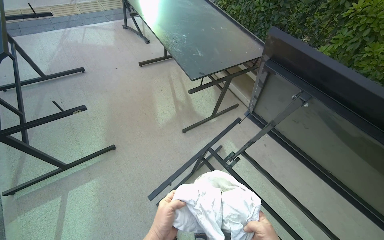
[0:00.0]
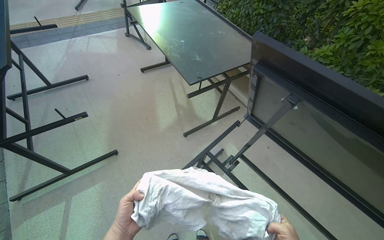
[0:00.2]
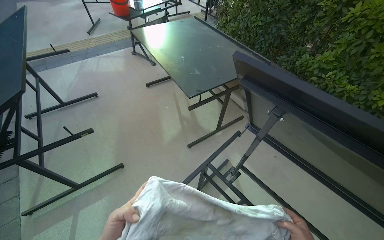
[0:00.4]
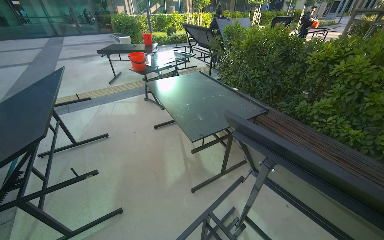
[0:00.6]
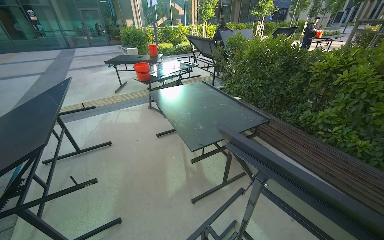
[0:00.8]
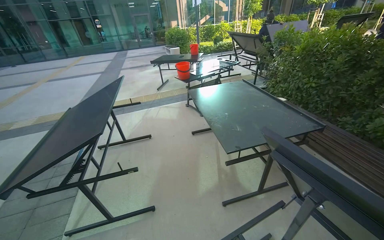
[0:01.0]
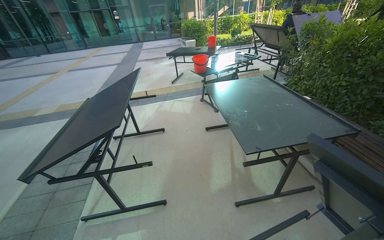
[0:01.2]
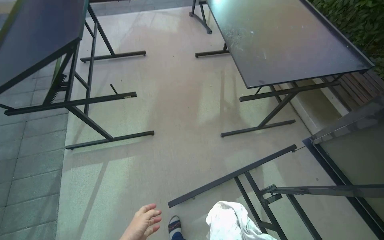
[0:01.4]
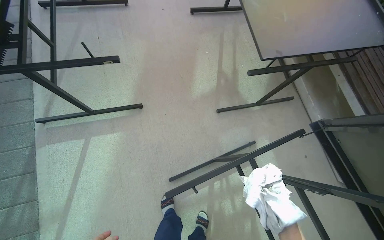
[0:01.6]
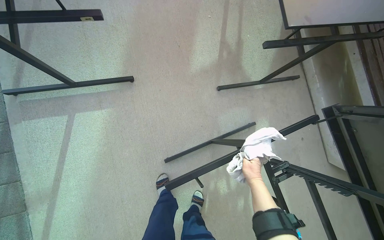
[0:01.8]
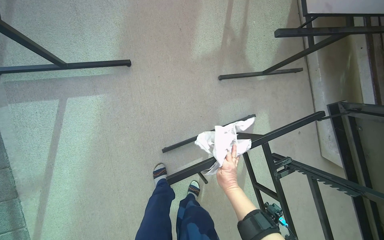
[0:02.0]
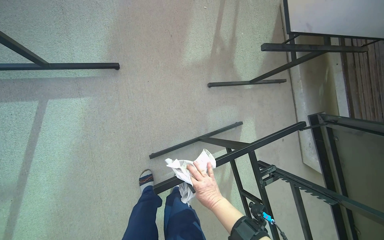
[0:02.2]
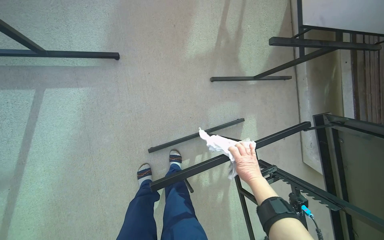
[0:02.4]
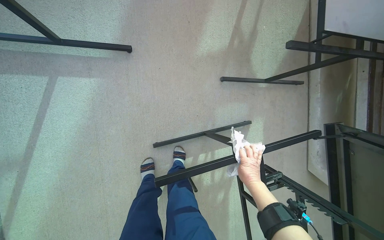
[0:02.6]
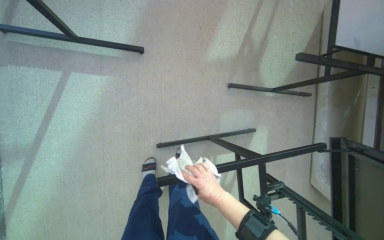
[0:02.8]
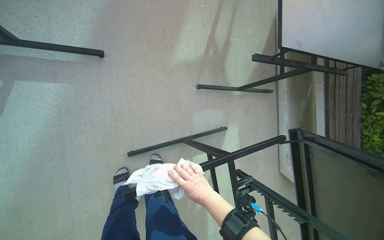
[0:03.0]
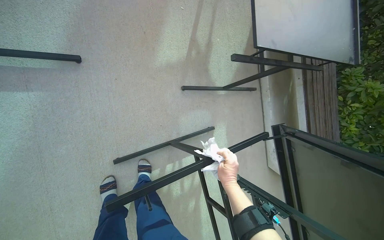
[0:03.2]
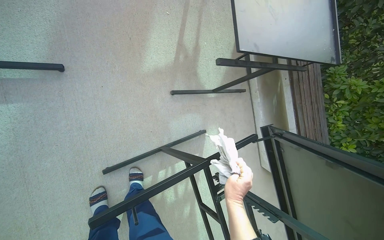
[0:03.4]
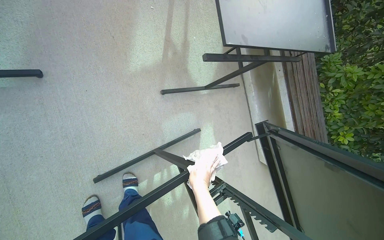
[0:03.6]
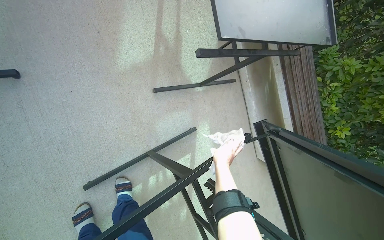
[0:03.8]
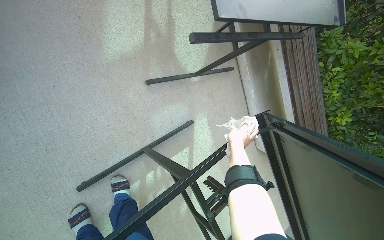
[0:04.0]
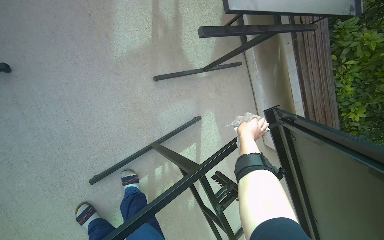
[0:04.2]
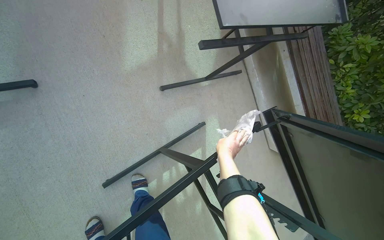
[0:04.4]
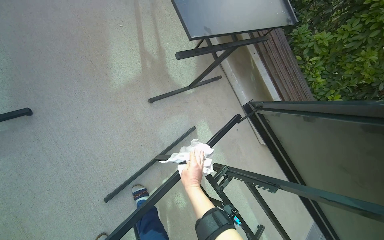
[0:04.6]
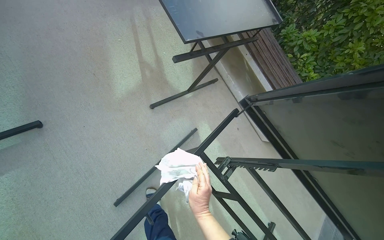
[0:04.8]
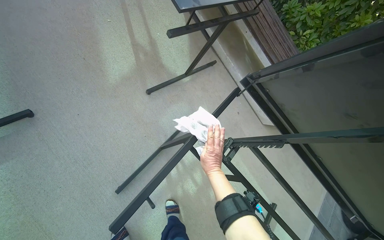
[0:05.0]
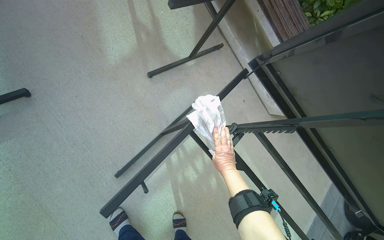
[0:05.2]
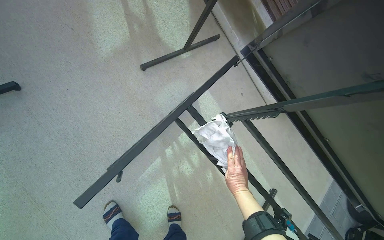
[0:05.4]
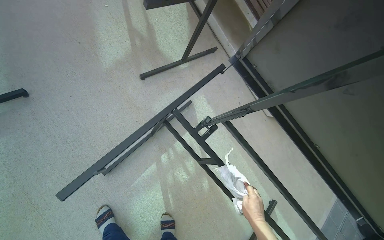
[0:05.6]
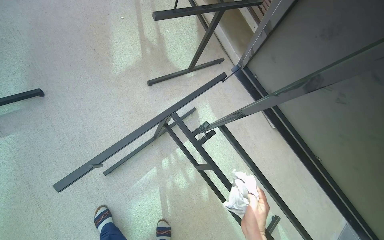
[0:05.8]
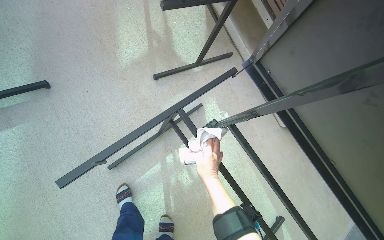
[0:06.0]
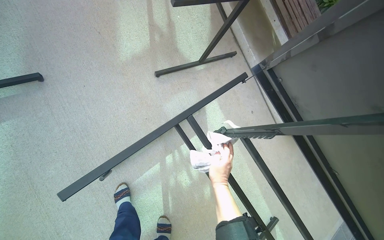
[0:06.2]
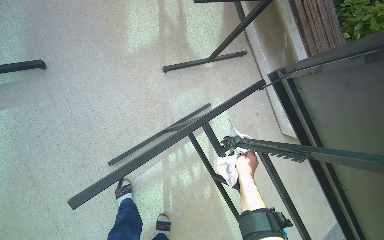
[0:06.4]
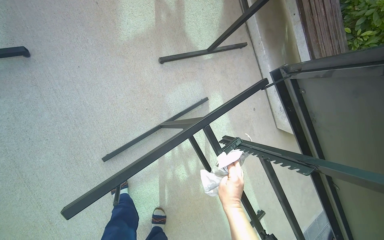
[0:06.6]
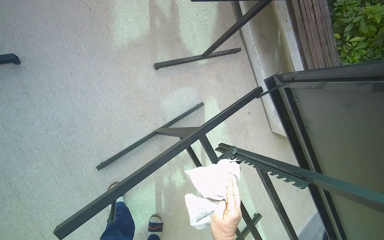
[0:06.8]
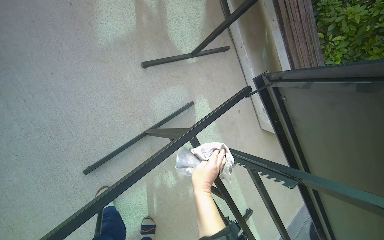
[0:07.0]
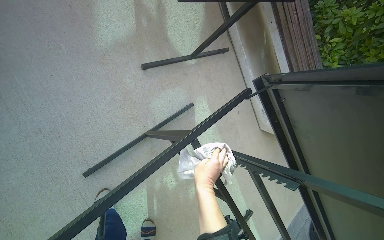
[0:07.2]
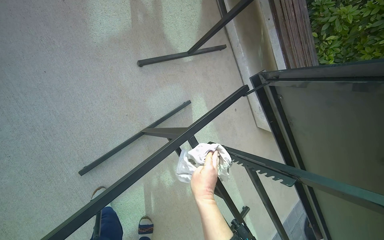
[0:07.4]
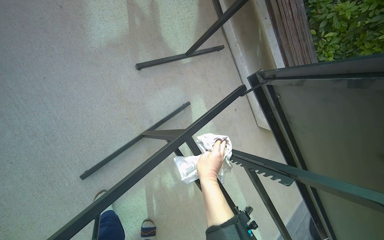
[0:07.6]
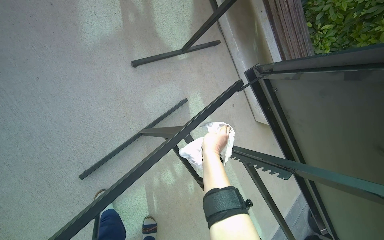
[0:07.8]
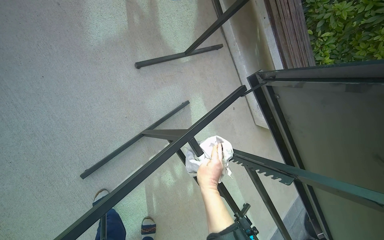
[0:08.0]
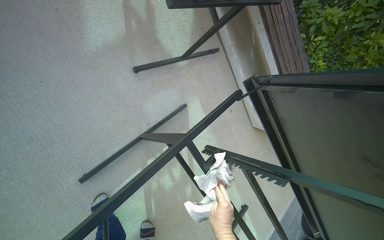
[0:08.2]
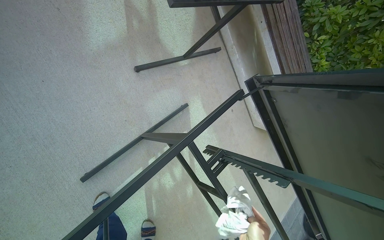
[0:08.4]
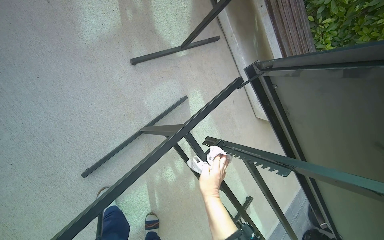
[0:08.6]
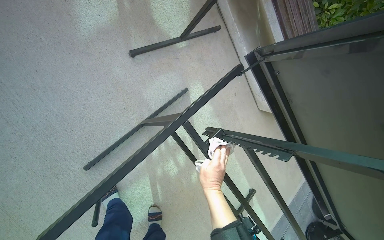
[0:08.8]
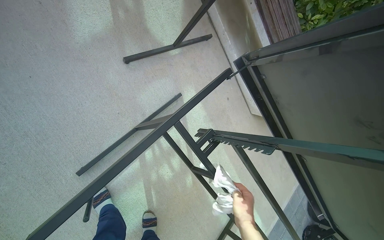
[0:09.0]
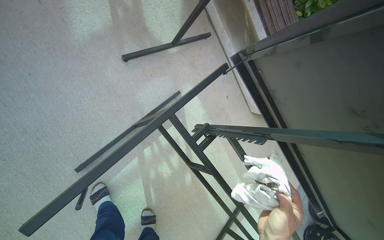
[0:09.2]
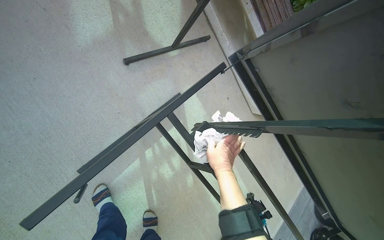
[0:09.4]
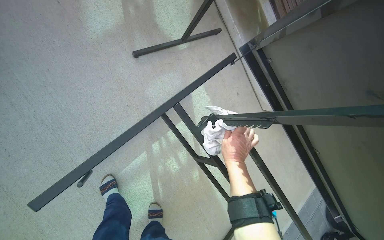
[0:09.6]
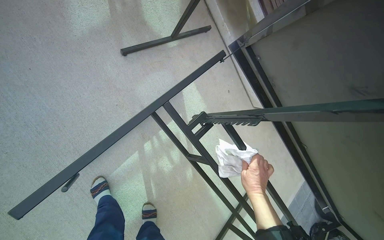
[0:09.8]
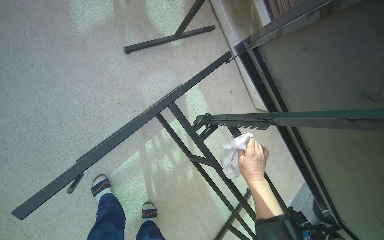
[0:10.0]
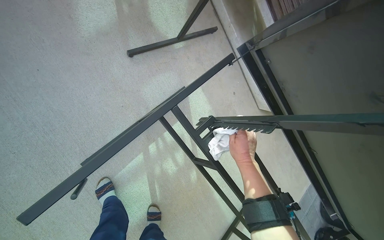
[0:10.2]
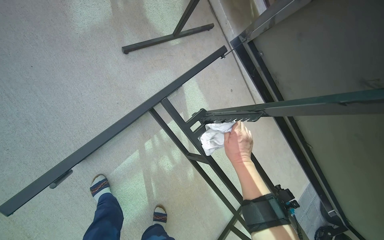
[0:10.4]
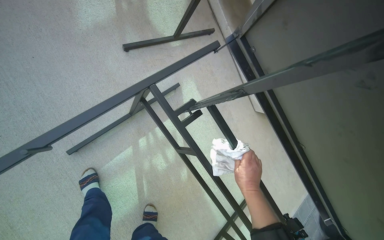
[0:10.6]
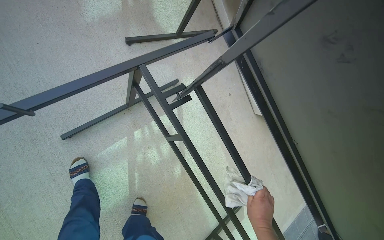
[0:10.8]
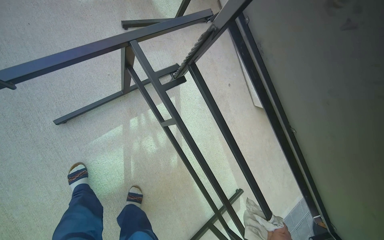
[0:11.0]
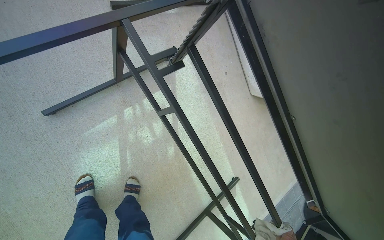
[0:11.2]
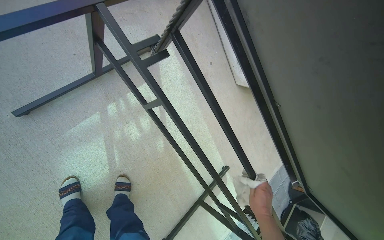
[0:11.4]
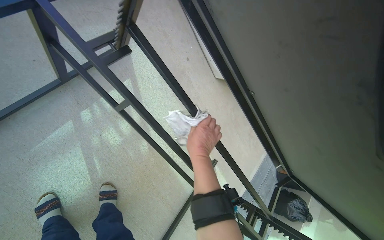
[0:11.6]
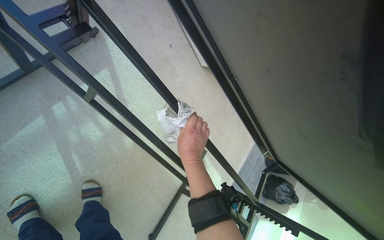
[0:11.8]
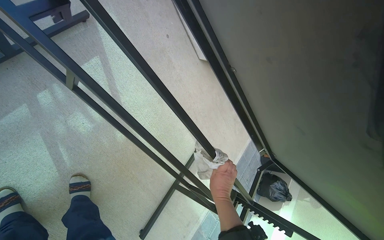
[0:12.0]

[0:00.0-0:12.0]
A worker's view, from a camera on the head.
Job: wiping surfaces.
The whole recording: Wiping outdoor table frame. The worker wipes the frame and underside of an outdoor table with a cloth.
0:00.0 to 0:01.6: The wearer looks approximately 20 degrees further to the left. The view tilts roughly 20 degrees downward.
0:01.6 to 0:03.0: The camera is aimed some 15 degrees further to the right. The view tilts approximately 15 degrees downward.
0:03.0 to 0:04.4: The right hand shifts roughly 20 cm up the picture and to the right.
0:04.4 to 0:06.0: The right hand swings left and right, approximately 20 cm each way, with 2 reversals.
0:07.6 to 0:09.0: The right hand goes up and down the picture, some 30 cm each way, reversing 2 times.
0:09.0 to 0:10.4: The right hand swings up and down the picture, some 20 cm each way, with 2 reversals.
0:10.4 to 0:12.0: The camera is aimed approximately 15 degrees further to the right. The view tilts roughly 15 degrees downward.

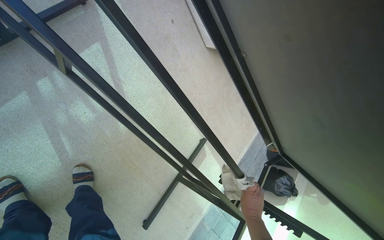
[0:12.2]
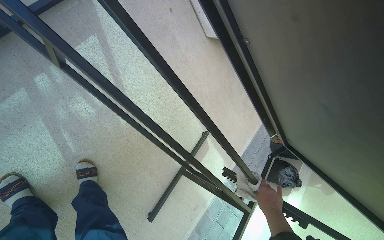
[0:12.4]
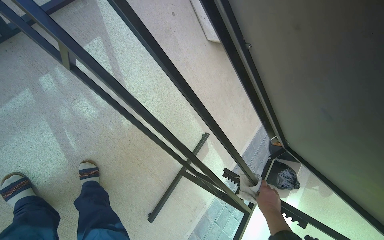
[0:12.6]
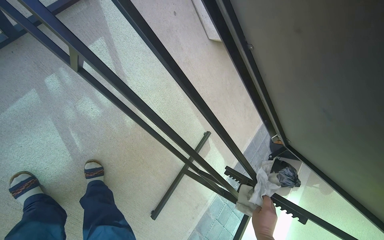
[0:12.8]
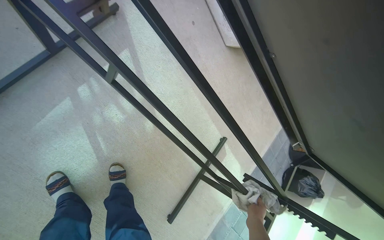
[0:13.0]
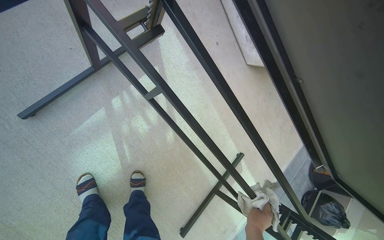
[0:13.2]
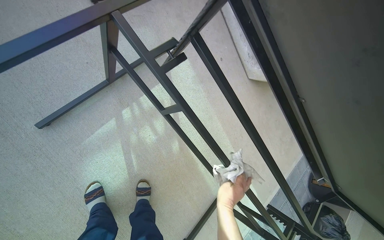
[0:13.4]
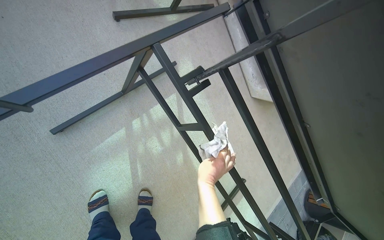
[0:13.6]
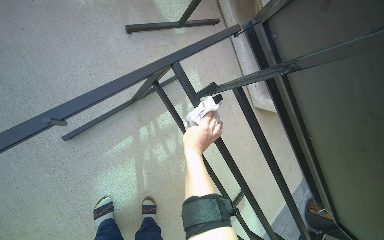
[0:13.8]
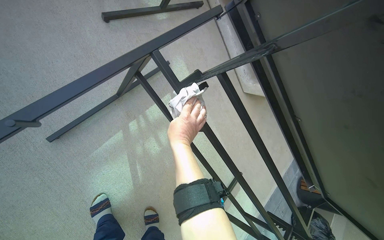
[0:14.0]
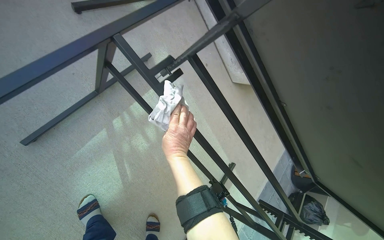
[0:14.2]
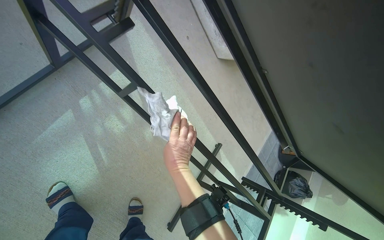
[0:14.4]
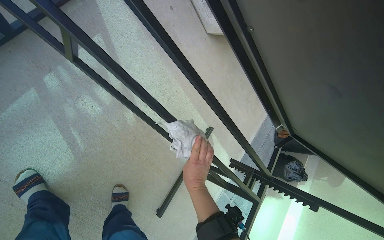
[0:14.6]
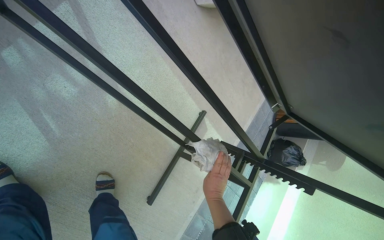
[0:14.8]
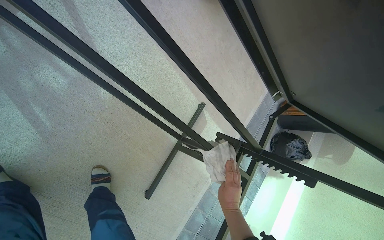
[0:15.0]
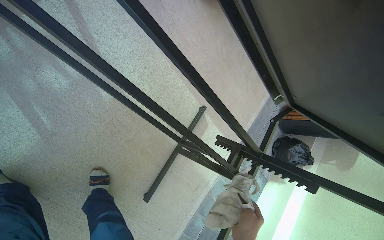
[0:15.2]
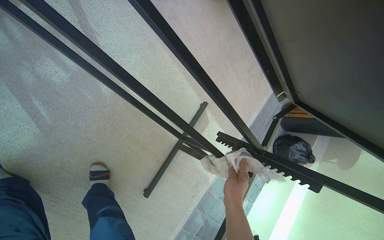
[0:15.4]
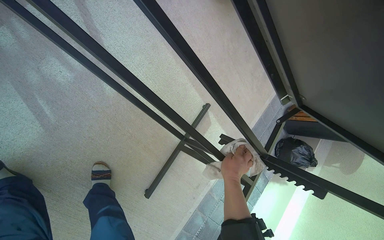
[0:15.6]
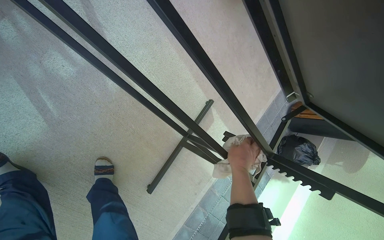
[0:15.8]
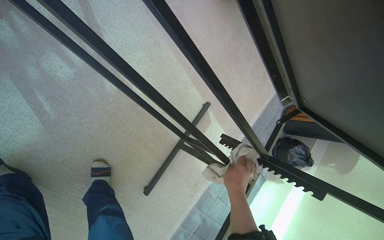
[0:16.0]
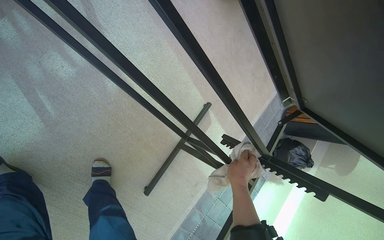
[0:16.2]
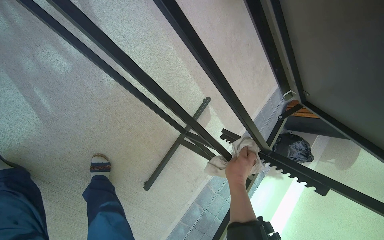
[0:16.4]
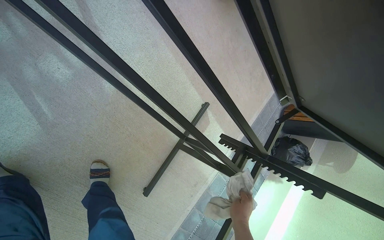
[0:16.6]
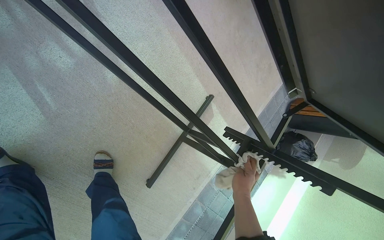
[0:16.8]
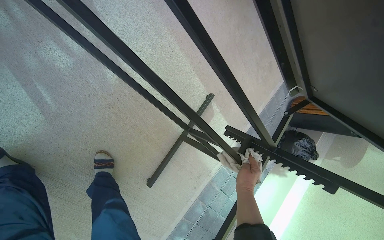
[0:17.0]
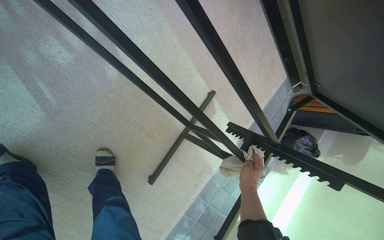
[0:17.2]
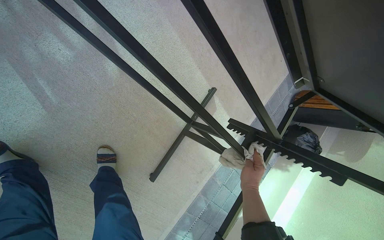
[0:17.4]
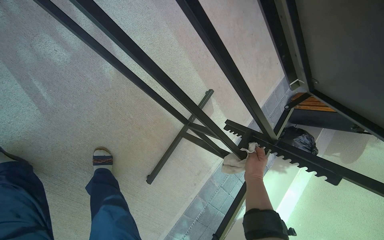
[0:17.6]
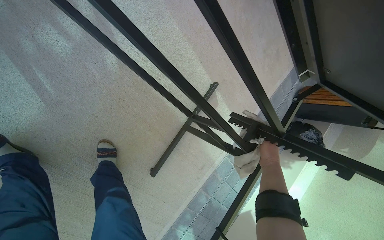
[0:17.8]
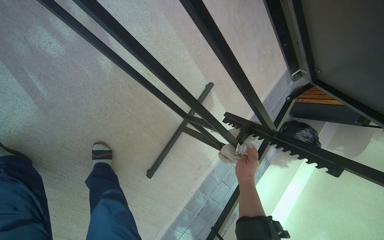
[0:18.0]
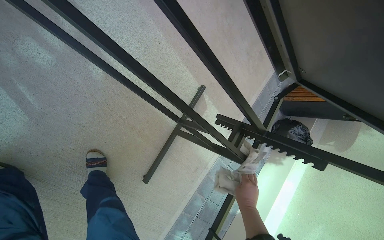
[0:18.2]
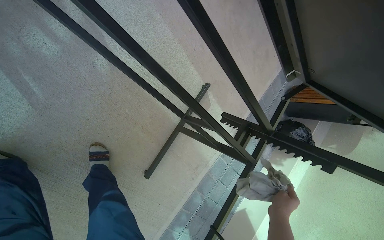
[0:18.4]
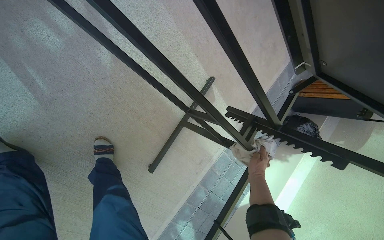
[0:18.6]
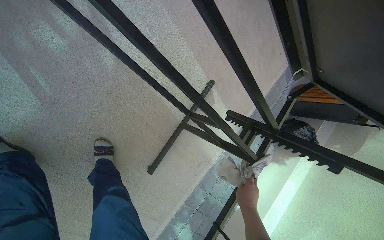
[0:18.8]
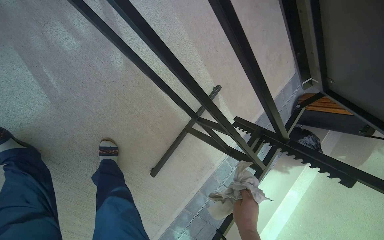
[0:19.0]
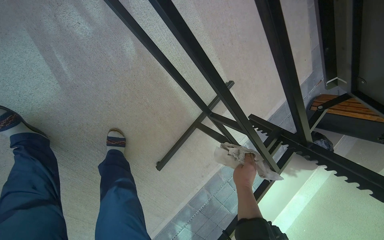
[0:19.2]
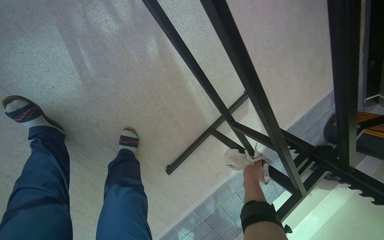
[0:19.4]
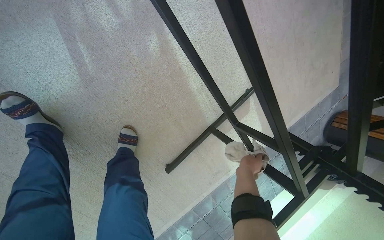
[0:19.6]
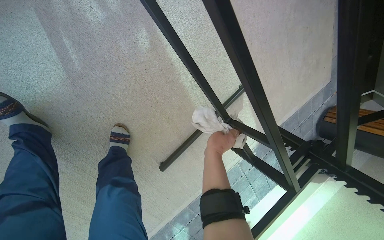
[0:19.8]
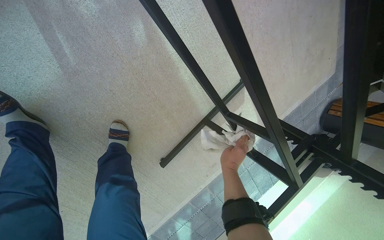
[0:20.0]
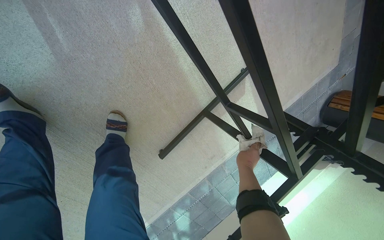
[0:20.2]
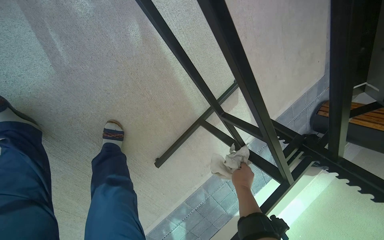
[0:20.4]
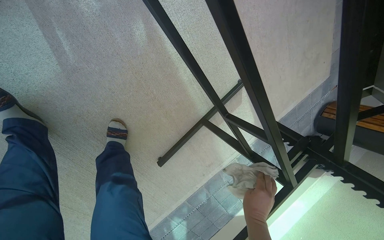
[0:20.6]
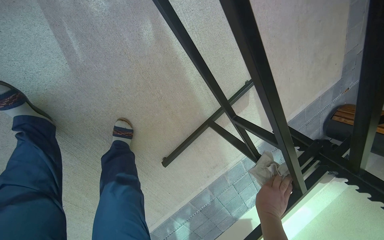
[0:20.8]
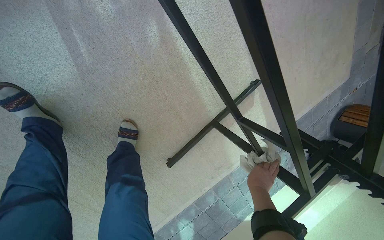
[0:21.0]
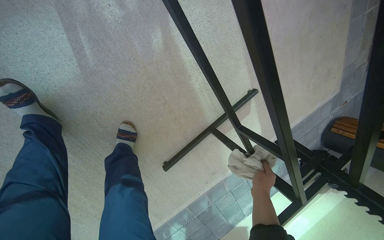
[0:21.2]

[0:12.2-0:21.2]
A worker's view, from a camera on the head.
Job: wiping surfaces.
The whole recording: Wiping outdoor table frame. The worker wipes the frame and underside of an outdoor table with a cloth.
0:13.8 to 0:15.2: The head turns to the right by approximately 20 degrees. The camera pitches downward, by roughly 30 degrees.
0:15.2 to 0:16.6: The right hand goes up the picture and returns, some 15 cm each way.
0:16.6 to 0:18.2: The right hand moves some 10 cm up the picture and comes back.
0:19.8 to 0:21.2: The right hand travels to the right and down the picture by approximately 15 cm.
